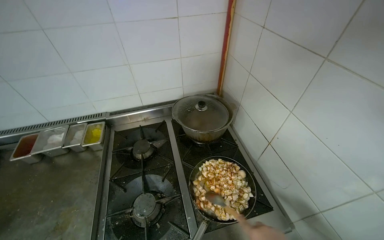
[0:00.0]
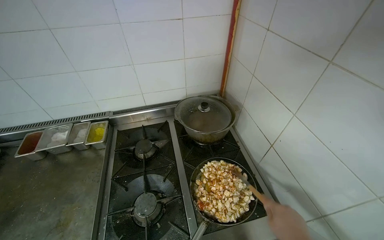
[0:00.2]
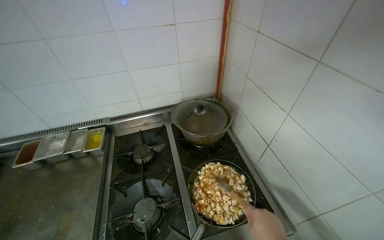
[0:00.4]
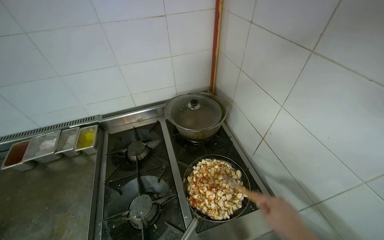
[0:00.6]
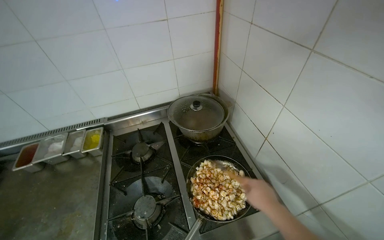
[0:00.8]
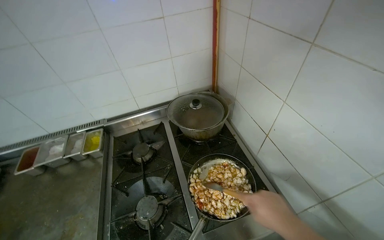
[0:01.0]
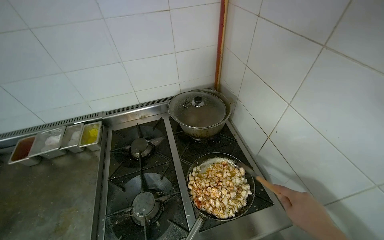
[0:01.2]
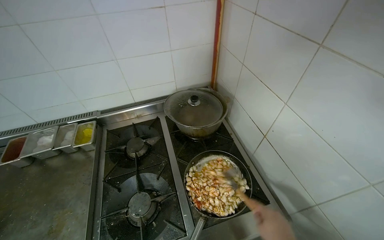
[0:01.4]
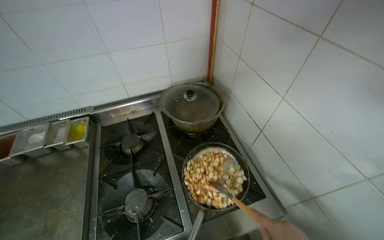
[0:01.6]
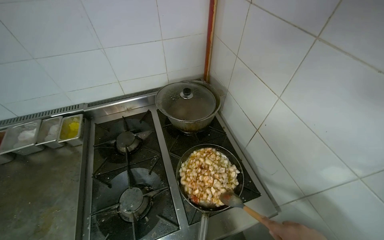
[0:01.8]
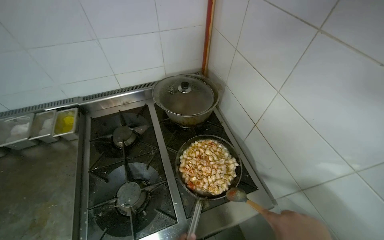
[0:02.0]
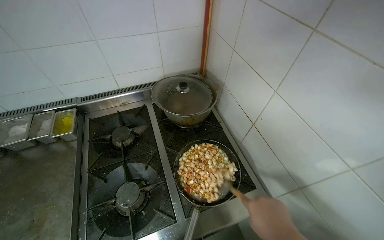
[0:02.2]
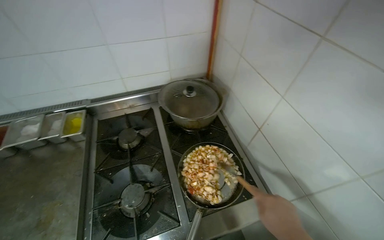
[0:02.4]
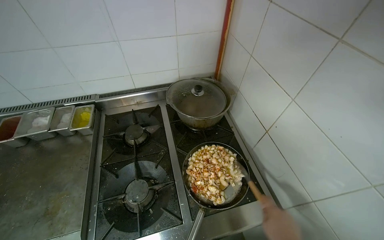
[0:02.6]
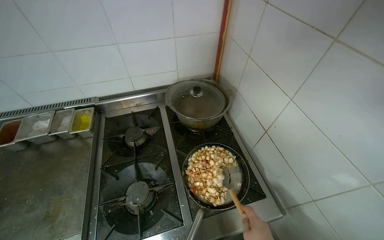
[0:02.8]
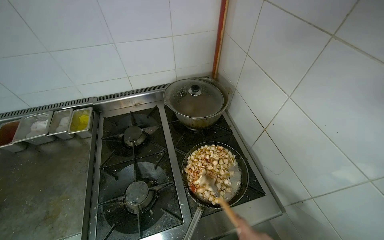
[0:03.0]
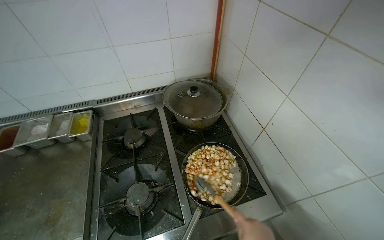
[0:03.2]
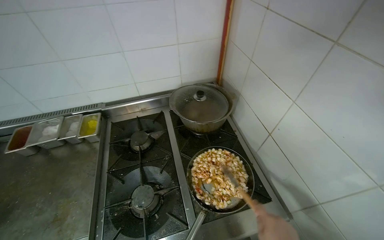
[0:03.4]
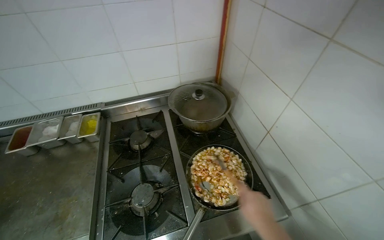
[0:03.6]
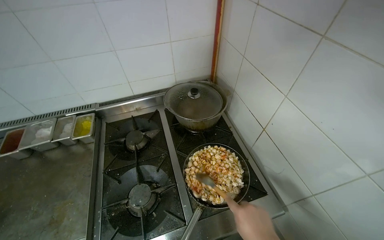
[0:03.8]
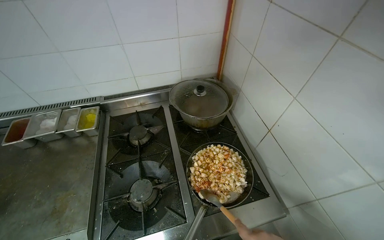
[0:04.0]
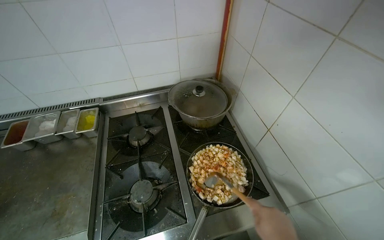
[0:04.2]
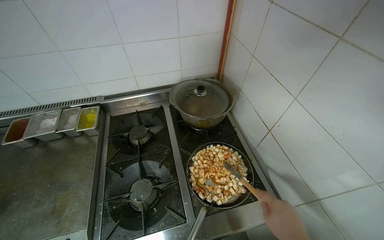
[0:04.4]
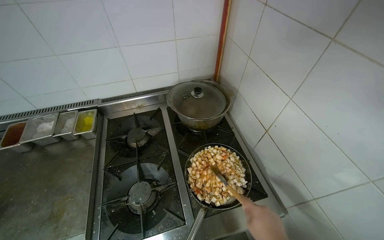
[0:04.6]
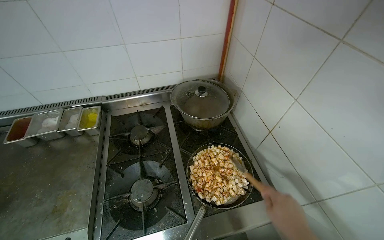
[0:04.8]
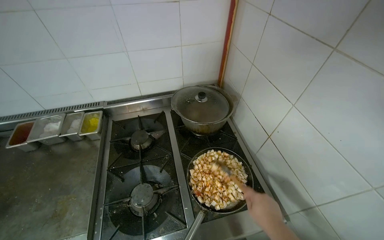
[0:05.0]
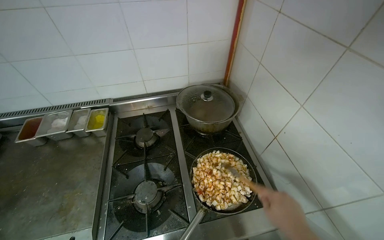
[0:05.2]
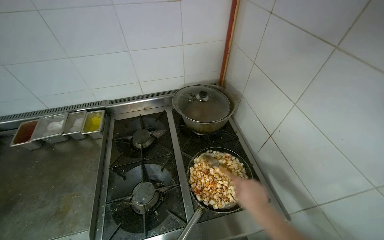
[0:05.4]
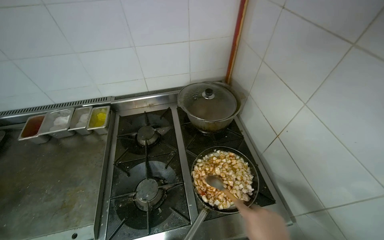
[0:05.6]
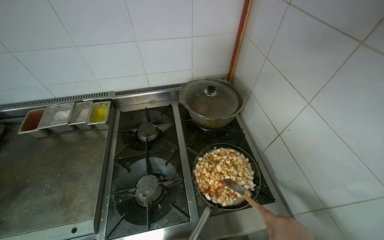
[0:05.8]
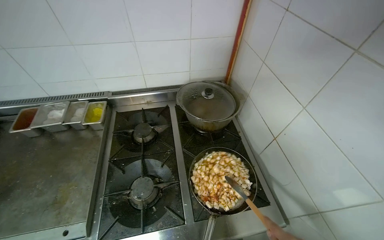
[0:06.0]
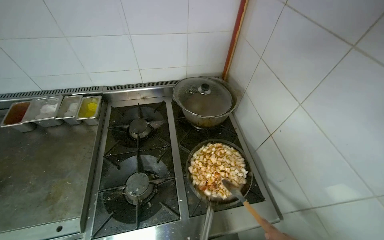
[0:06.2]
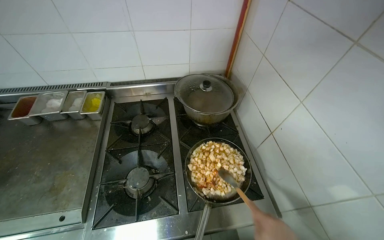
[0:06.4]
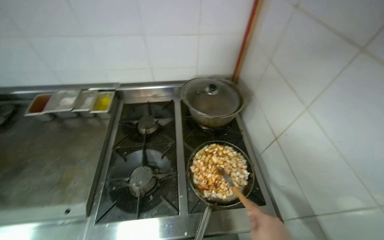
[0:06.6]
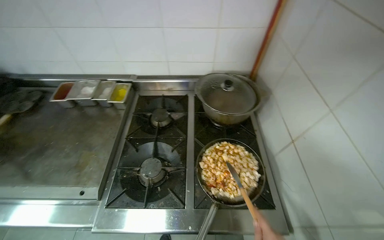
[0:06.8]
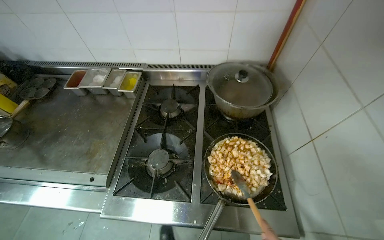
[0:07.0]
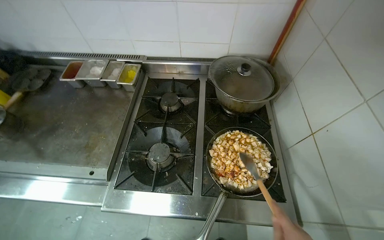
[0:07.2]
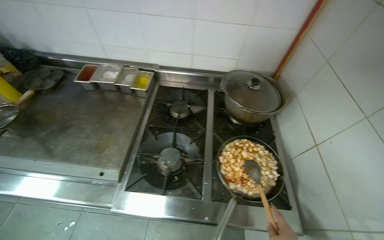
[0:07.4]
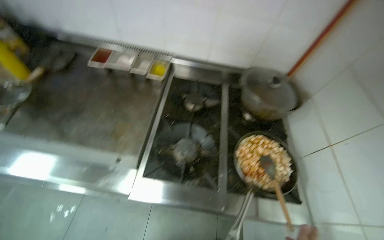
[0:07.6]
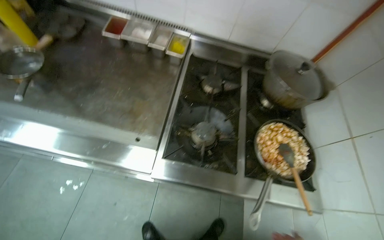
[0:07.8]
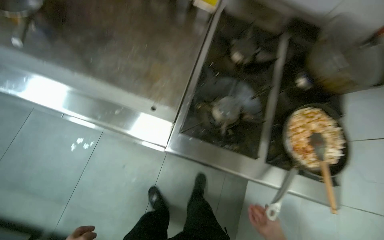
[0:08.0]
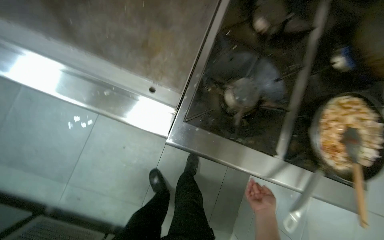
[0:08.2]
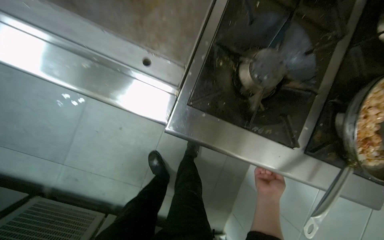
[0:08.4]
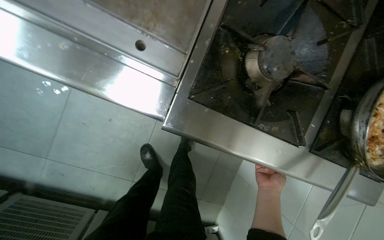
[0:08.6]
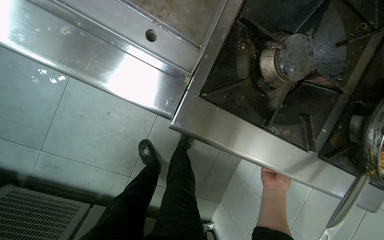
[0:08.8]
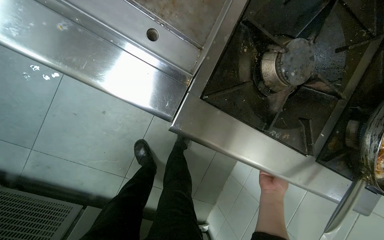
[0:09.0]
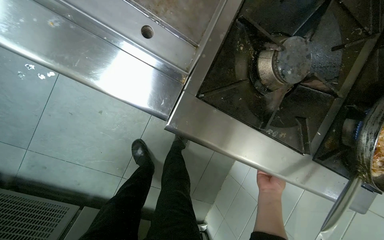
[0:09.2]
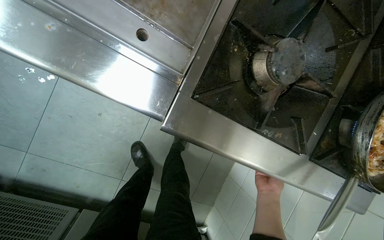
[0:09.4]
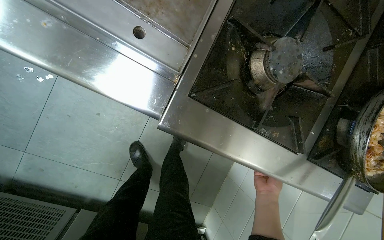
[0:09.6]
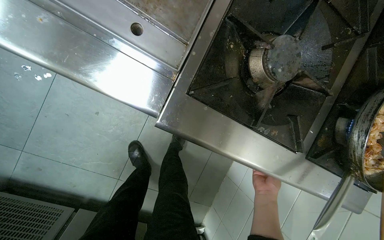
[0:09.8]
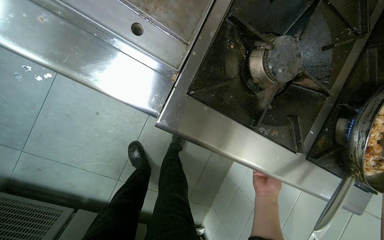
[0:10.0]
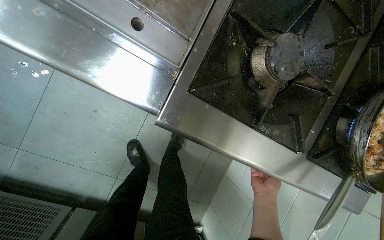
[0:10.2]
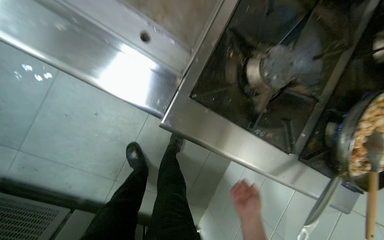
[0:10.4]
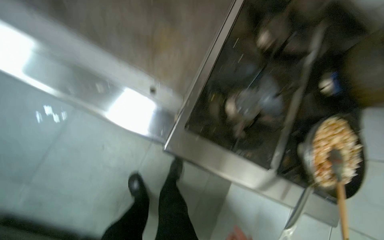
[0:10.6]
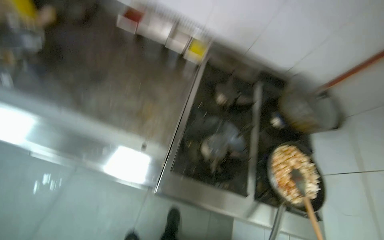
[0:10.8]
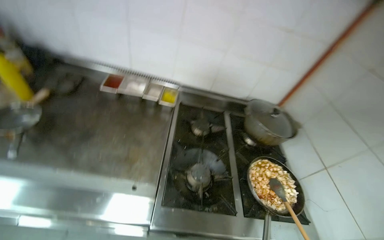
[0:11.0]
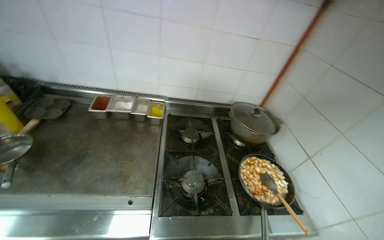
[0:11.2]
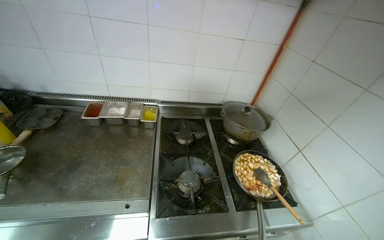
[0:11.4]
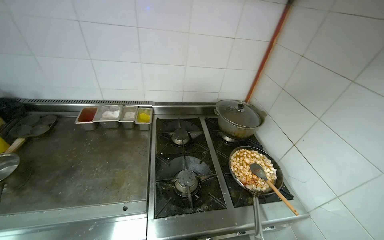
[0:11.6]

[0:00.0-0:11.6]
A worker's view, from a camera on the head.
Job: cooking food.
The whole recording: Cooking food in pan. The worker turns on the stove, stirs food in a pan, and adds chopped onion to it.
0:07.2 to 0:08.8: The head travels roughly 60 cm. The view tips downward by roughly 35 degrees.
0:10.2 to 0:11.6: The wearer moves approximately 50 cm. The wearer's head swings some 40 degrees to the right. The wearer looks roughly 50 degrees further upward.

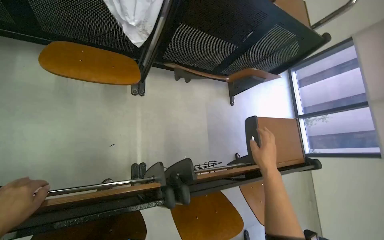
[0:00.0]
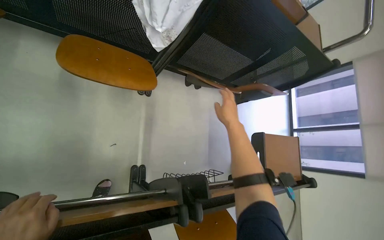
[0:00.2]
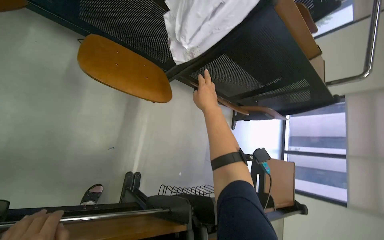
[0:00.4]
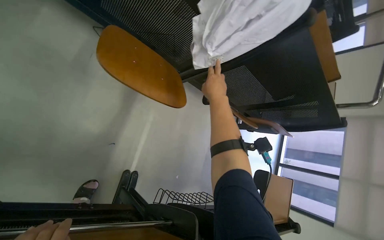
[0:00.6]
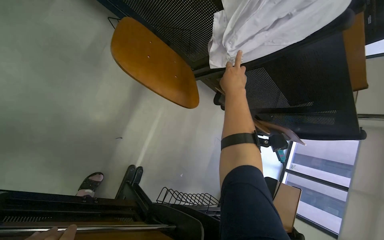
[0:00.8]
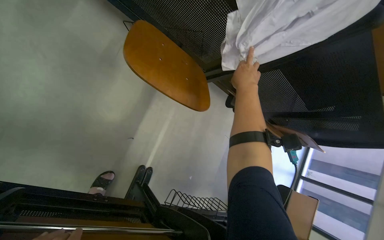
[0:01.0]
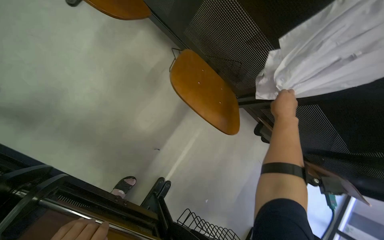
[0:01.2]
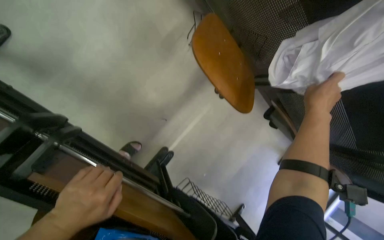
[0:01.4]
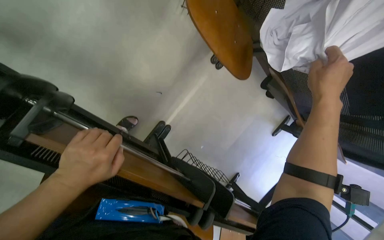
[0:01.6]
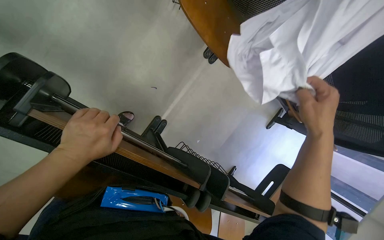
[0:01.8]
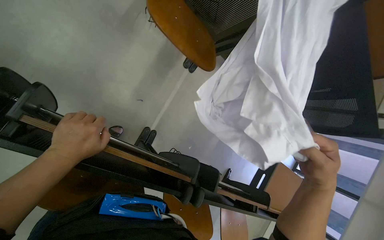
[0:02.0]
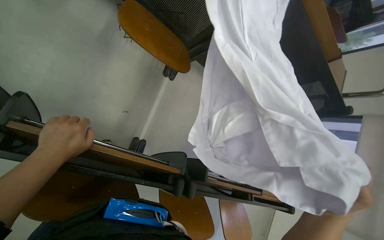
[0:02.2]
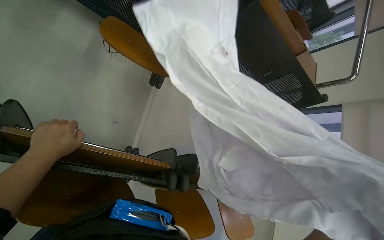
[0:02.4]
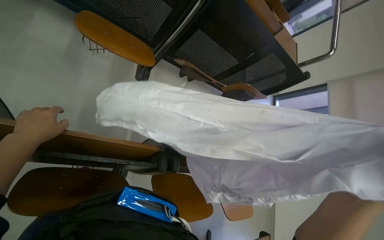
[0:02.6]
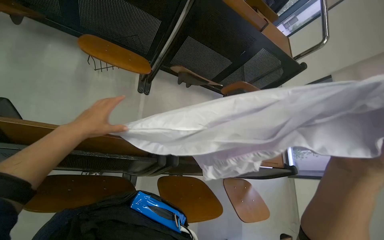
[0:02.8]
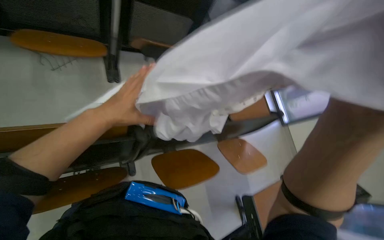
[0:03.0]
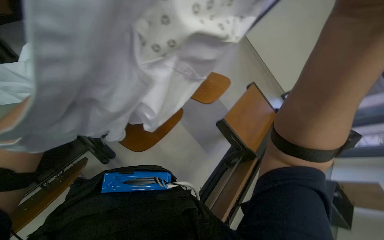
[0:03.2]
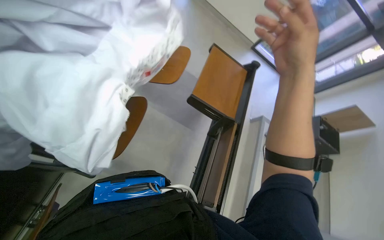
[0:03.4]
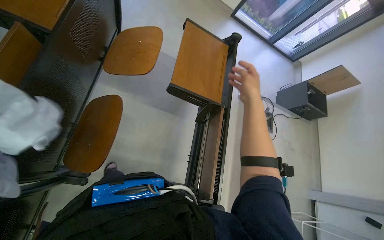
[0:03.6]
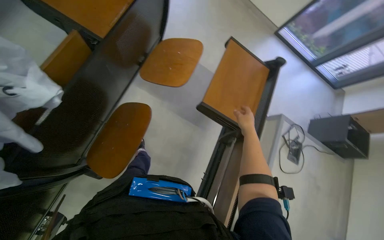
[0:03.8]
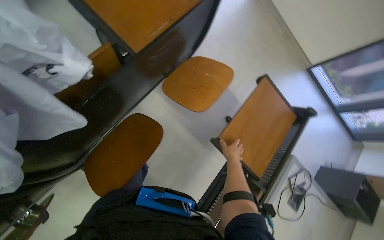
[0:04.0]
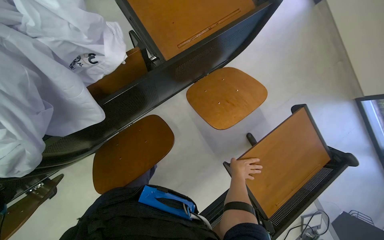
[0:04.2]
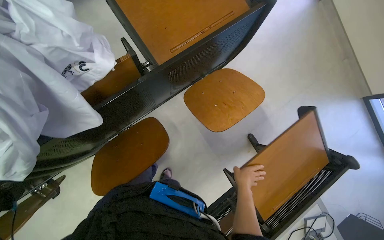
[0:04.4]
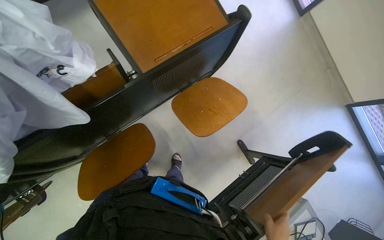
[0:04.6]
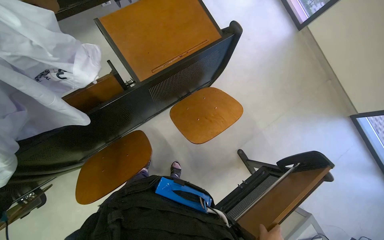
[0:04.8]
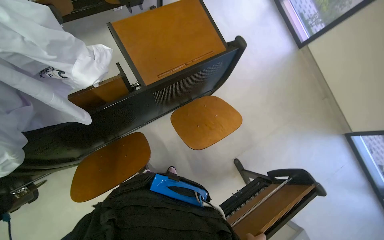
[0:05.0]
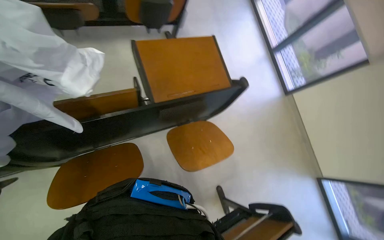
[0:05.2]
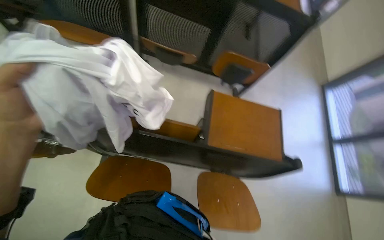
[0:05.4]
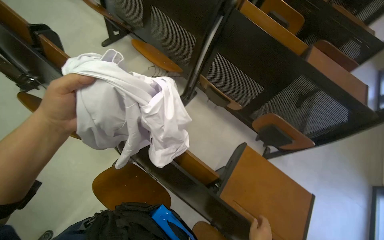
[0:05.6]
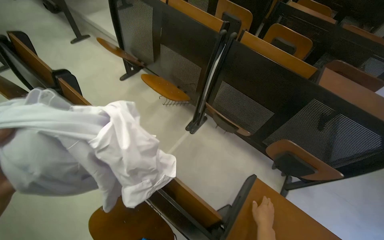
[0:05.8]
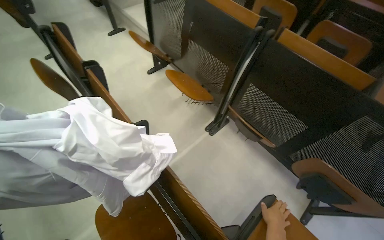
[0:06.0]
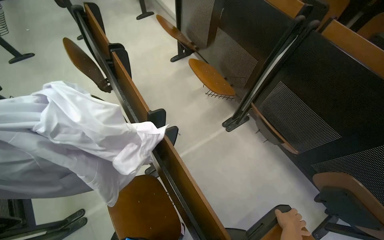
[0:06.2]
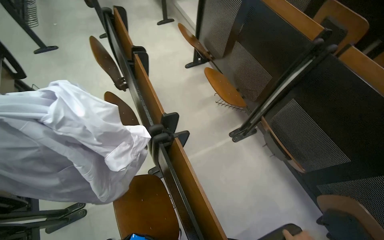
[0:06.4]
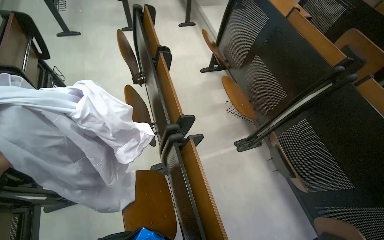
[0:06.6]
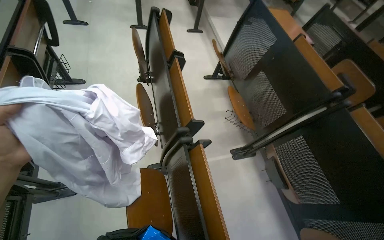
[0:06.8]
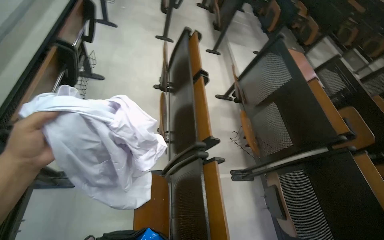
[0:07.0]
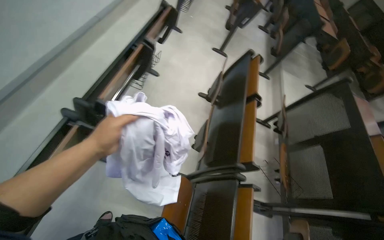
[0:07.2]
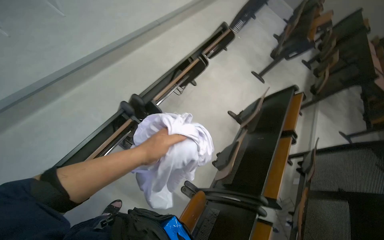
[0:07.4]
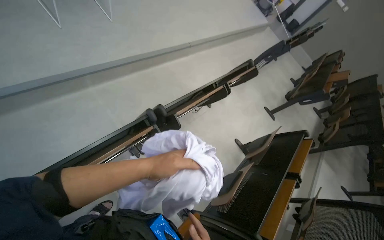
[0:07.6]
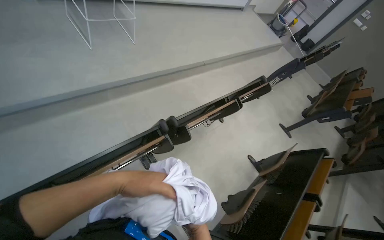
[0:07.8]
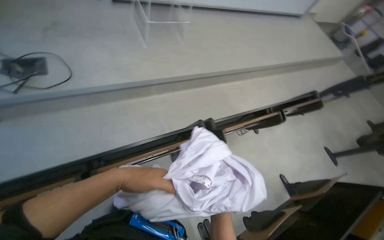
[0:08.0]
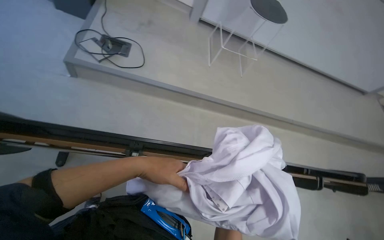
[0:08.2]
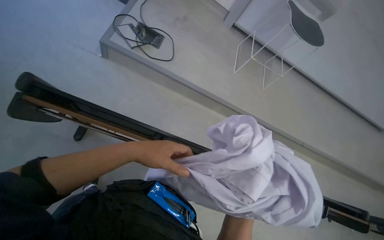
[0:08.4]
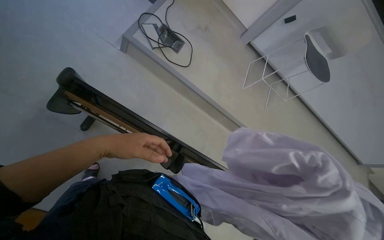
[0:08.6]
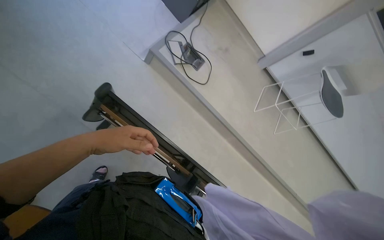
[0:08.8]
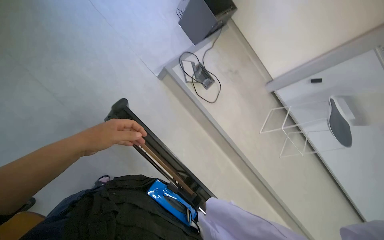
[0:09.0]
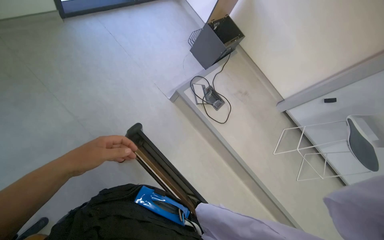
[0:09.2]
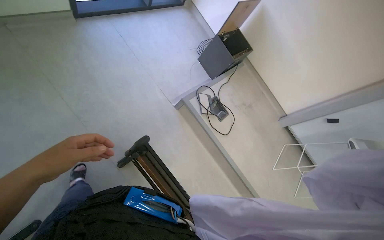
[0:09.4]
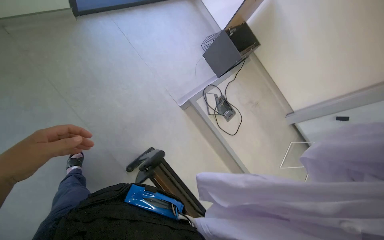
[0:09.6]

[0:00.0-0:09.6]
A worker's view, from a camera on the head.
Job: managing laundry.
The whole recording: Folding a white shirt. The worker picks up a white shirt and folds it neatly.
0:00.0 to 0:01.6: The scene turns about 40 degrees clockwise in the picture.
0:01.6 to 0:03.2: The head travels approximately 60 cm. The view tips upward by roughly 15 degrees. The scene turns some 50 degrees counterclockwise in the picture.
0:04.8 to 0:06.4: The head rotates some 90 degrees to the left. The view tilts roughly 45 degrees upward.
0:06.4 to 0:08.0: The wearer moves approximately 70 cm. The head rotates some 90 degrees to the left. The view tilts approximately 25 degrees upward.
0:08.0 to 0:09.6: The camera travels about 70 cm. The head turns to the left by some 70 degrees. The camera pitches upward, by some 20 degrees.
